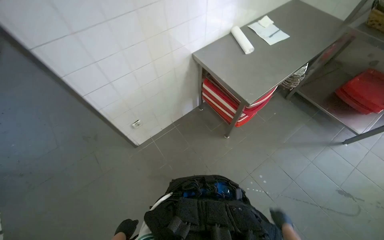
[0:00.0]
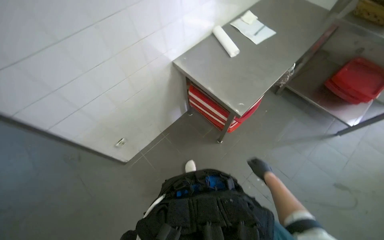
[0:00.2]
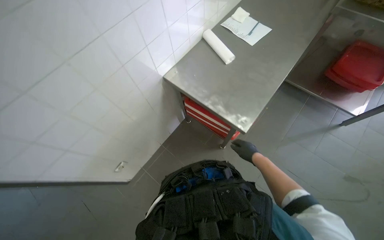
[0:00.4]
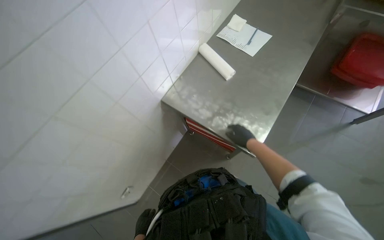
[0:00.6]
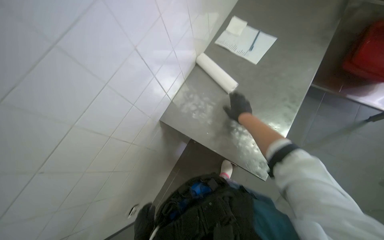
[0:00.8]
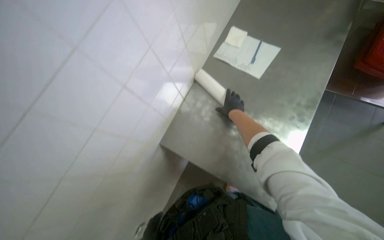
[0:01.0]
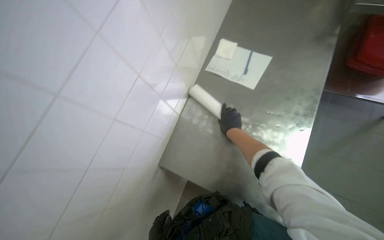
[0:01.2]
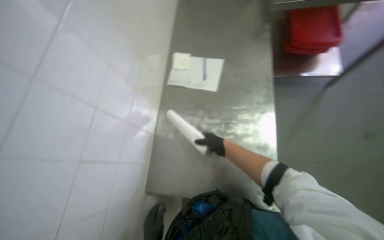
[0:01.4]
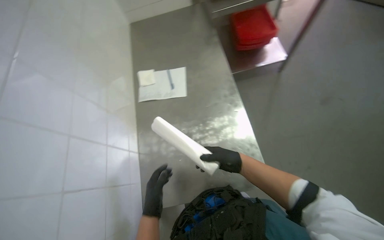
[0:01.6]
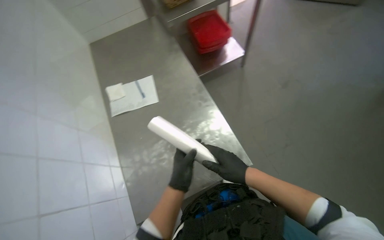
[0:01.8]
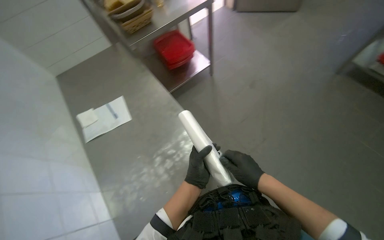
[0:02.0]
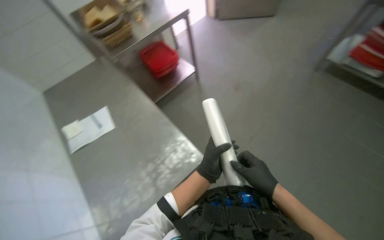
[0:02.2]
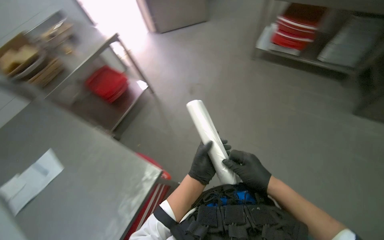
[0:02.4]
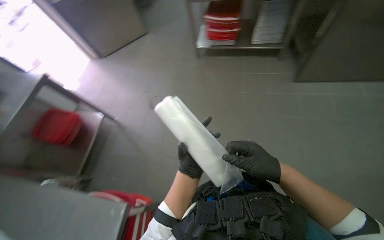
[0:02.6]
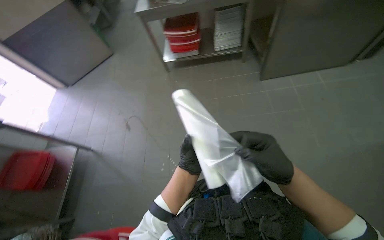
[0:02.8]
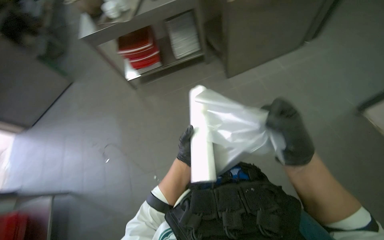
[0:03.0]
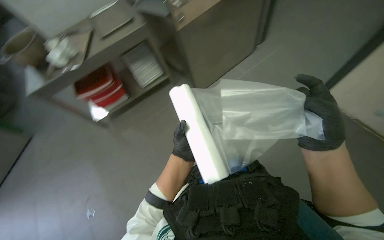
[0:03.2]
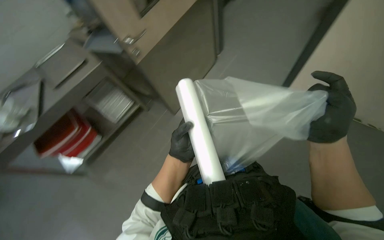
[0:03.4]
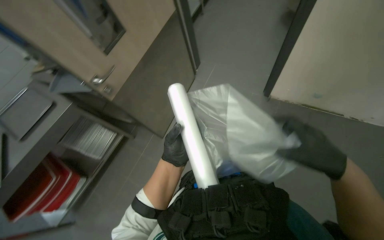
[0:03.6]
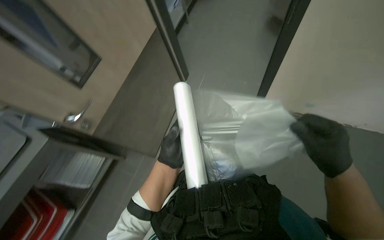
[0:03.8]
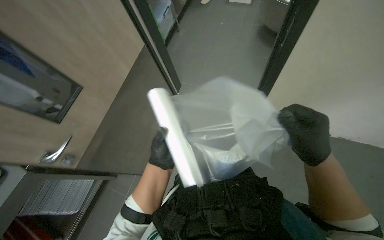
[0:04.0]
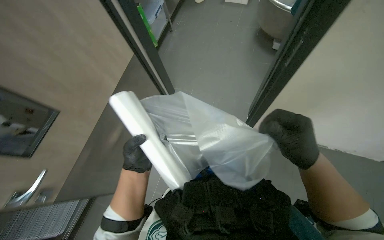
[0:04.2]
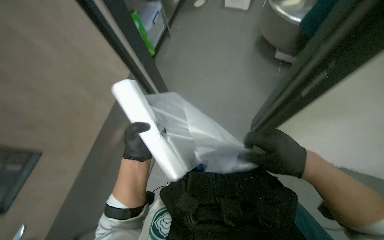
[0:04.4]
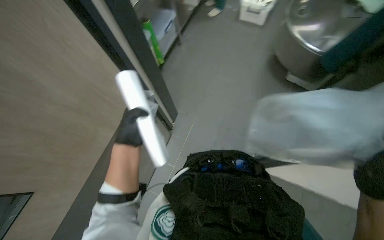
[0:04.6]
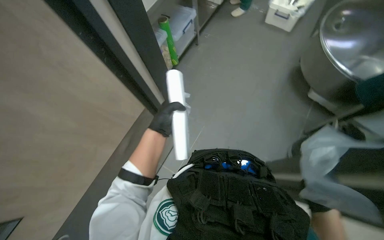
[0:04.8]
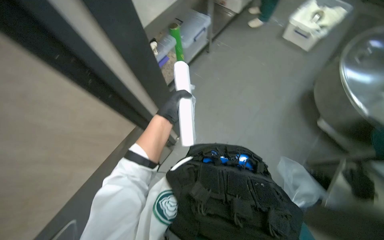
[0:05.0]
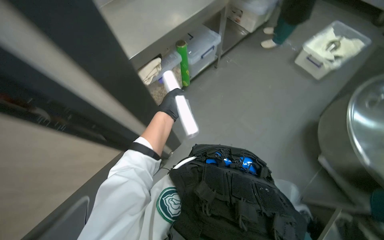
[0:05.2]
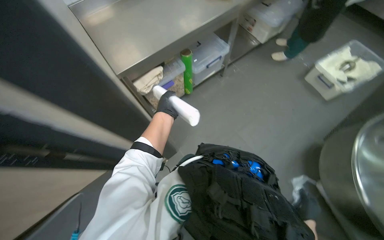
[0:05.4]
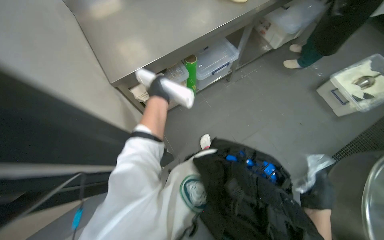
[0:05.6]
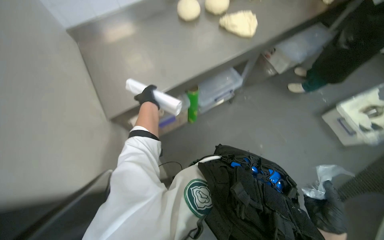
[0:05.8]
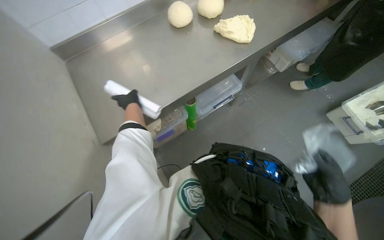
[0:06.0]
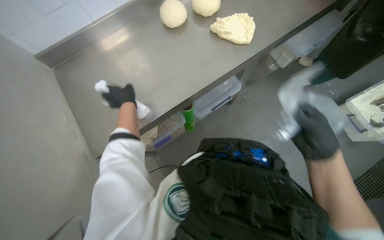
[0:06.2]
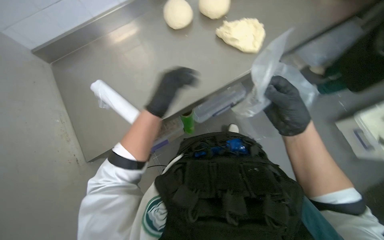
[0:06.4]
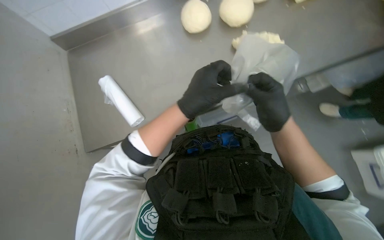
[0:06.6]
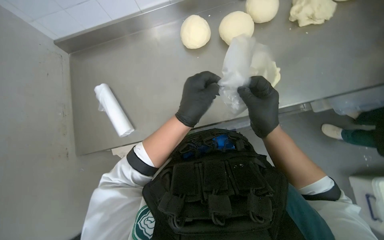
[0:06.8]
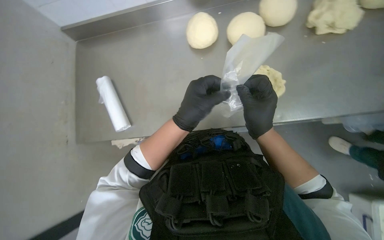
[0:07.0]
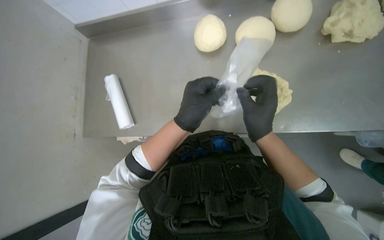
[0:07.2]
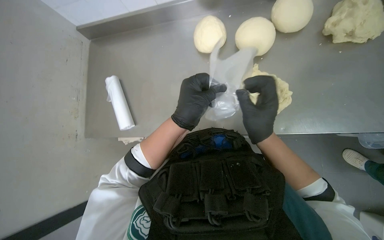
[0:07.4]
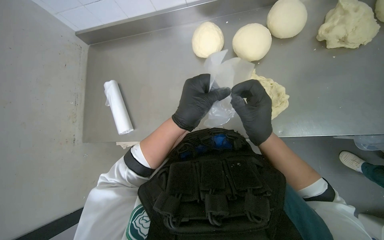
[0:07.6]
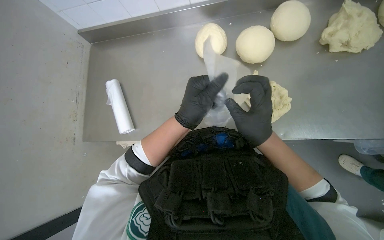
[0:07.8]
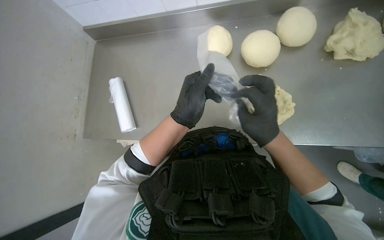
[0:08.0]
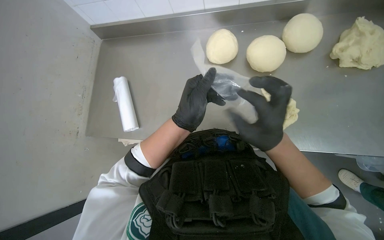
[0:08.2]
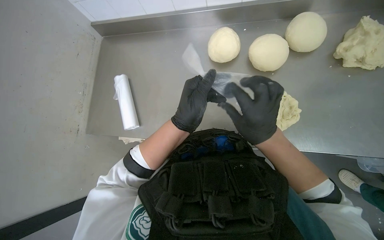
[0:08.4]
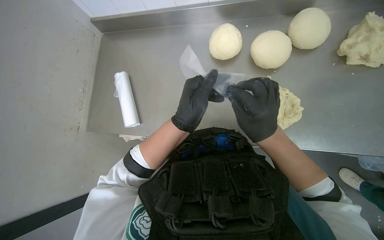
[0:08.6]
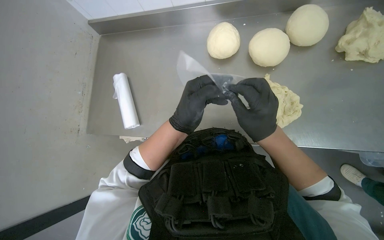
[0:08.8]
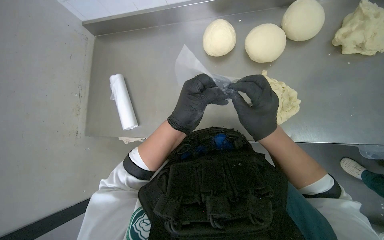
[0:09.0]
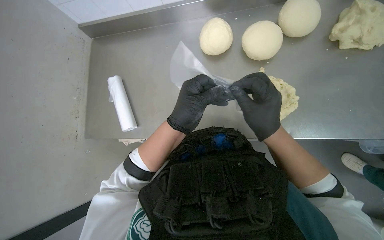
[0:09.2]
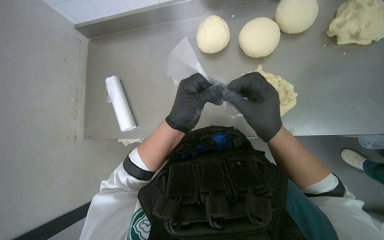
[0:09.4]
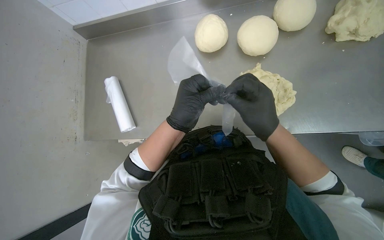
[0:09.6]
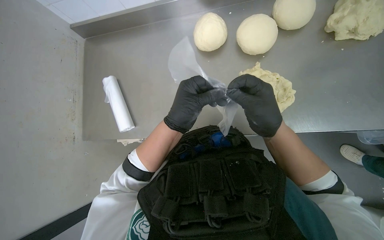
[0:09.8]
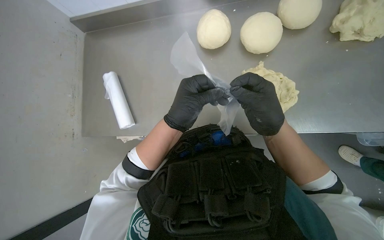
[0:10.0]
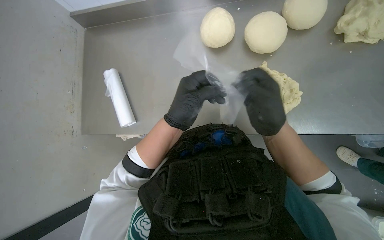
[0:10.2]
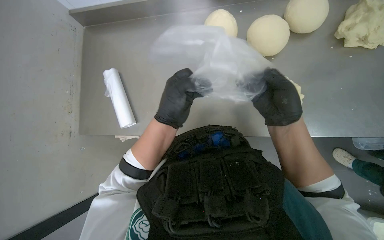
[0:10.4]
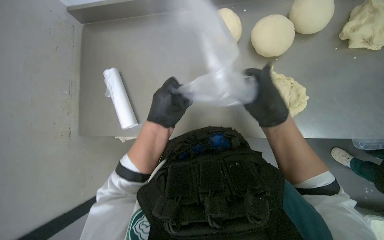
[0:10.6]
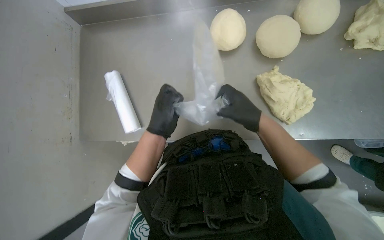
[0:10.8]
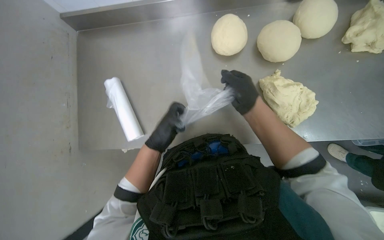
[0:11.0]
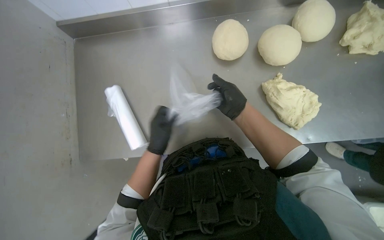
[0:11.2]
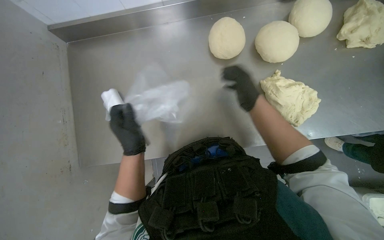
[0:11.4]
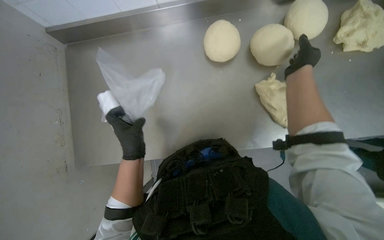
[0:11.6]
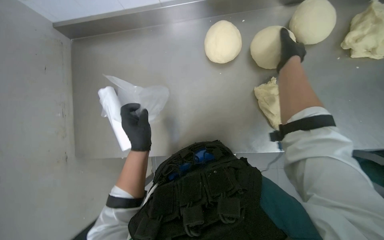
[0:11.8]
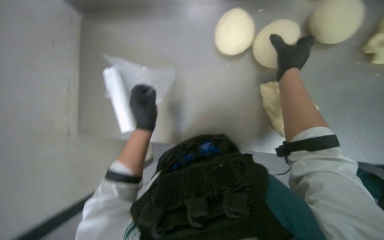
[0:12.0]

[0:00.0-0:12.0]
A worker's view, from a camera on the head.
Job: preparing food.
The whole recording: Packing dough into bags. The worker prepares plastic bags and places shaped dough balls into them.
0:00.0 to 0:01.6: The head travels about 80 cm. The wearer looks some 60 degrees further to the right.
0:01.6 to 0:03.0: The wearer moves some 90 cm. The head rotates roughly 100 degrees to the right. The view tilts roughly 20 degrees upward.
0:03.0 to 0:04.4: The wearer moves some 1 m. The head turns to the right by some 55 degrees.
0:04.4 to 0:06.0: The camera is carried some 90 cm. The wearer looks roughly 40 degrees further to the left.
0:06.0 to 0:07.6: The head rotates approximately 30 degrees to the left. The left hand shifts roughly 35 cm to the right and nearer to the camera. The right hand travels up the picture by about 60 cm.
0:07.6 to 0:09.0: The hands stay close to where they were, moving slightly.
0:09.0 to 0:10.4: The hands are busy where they are.
0:10.4 to 0:12.0: The right hand shifts some 20 cm up the picture.

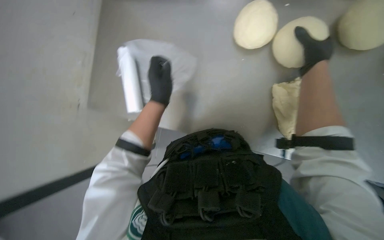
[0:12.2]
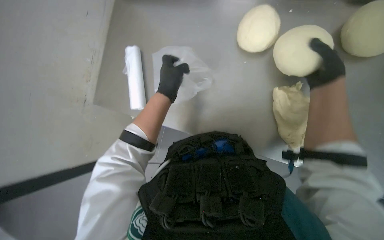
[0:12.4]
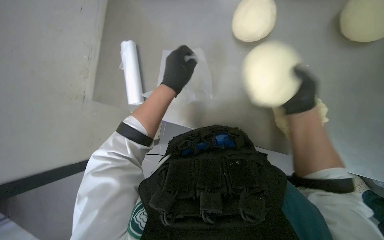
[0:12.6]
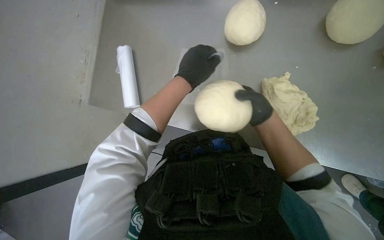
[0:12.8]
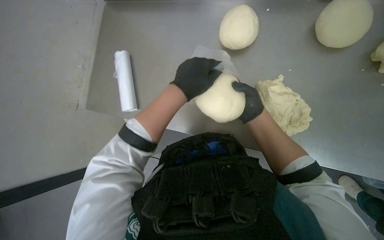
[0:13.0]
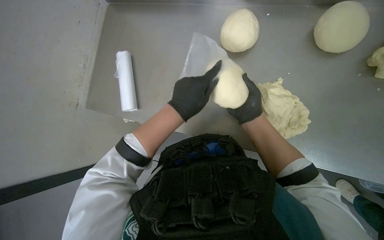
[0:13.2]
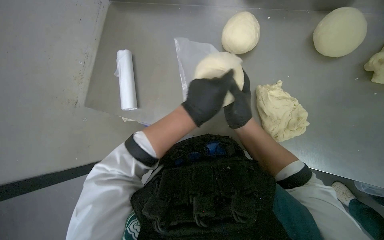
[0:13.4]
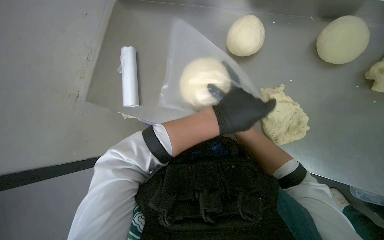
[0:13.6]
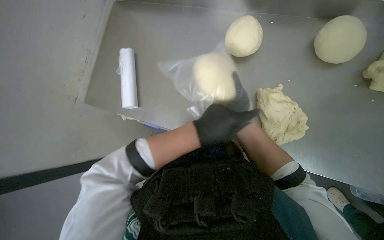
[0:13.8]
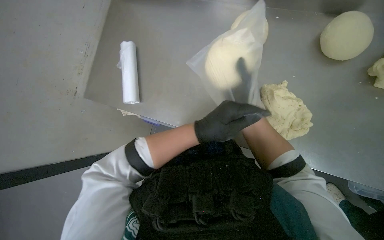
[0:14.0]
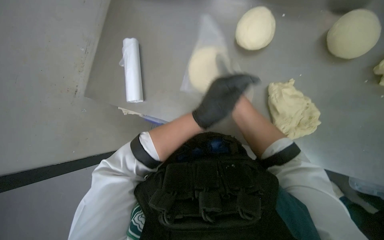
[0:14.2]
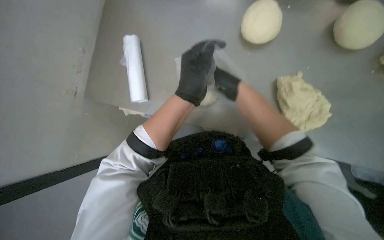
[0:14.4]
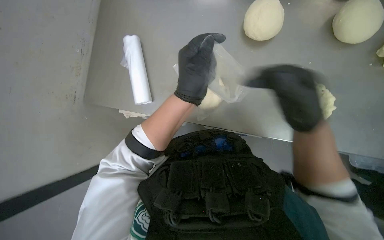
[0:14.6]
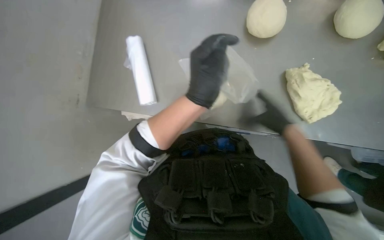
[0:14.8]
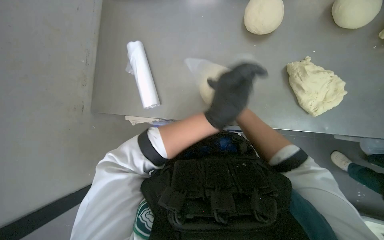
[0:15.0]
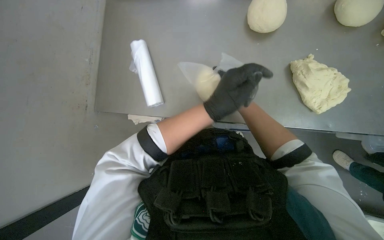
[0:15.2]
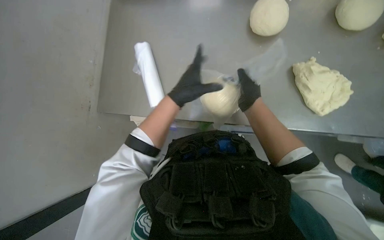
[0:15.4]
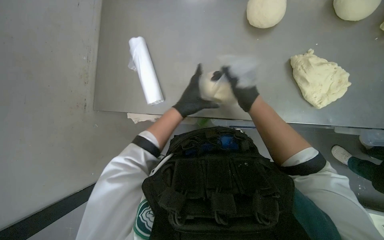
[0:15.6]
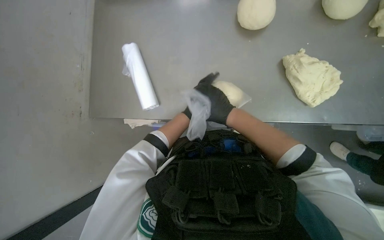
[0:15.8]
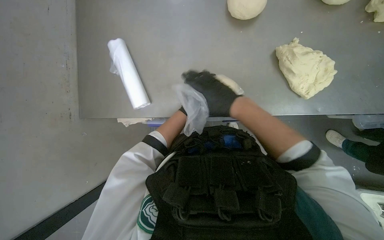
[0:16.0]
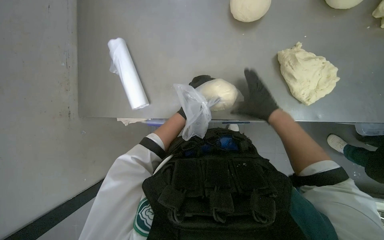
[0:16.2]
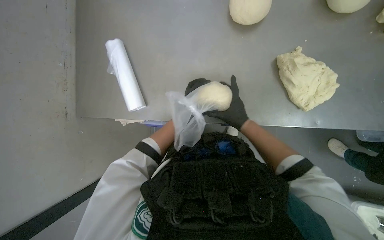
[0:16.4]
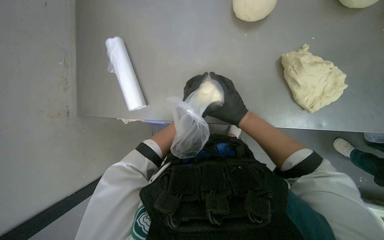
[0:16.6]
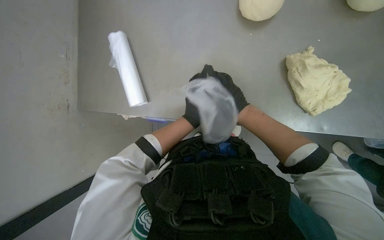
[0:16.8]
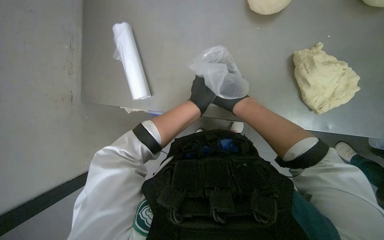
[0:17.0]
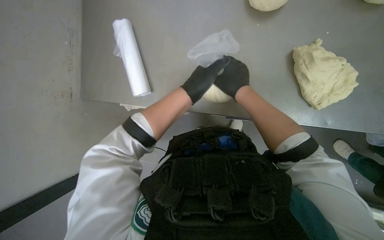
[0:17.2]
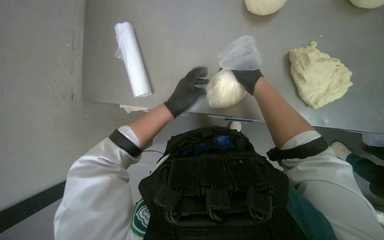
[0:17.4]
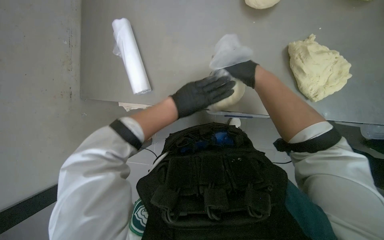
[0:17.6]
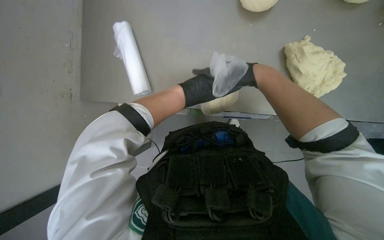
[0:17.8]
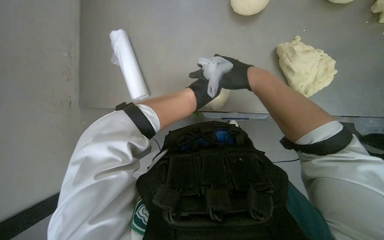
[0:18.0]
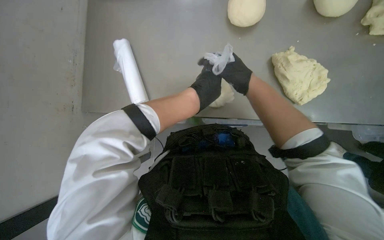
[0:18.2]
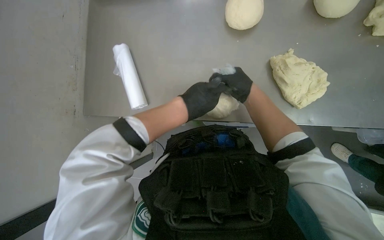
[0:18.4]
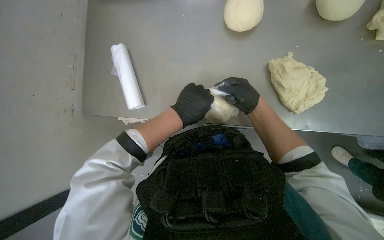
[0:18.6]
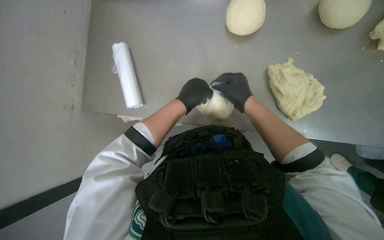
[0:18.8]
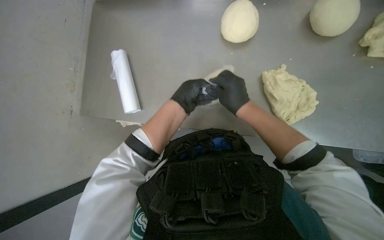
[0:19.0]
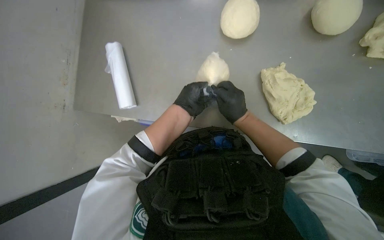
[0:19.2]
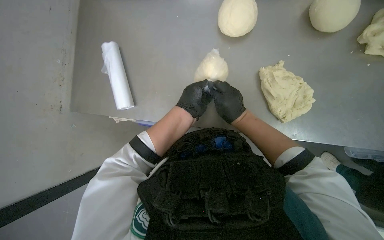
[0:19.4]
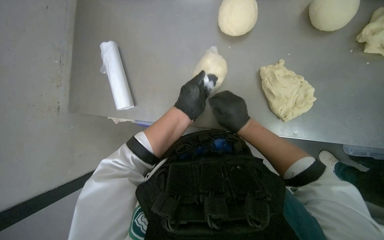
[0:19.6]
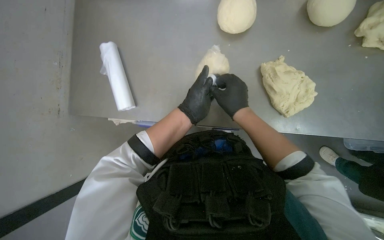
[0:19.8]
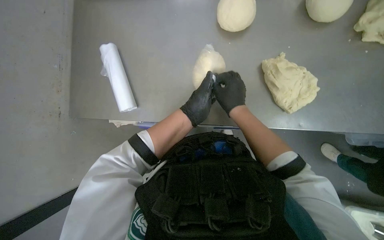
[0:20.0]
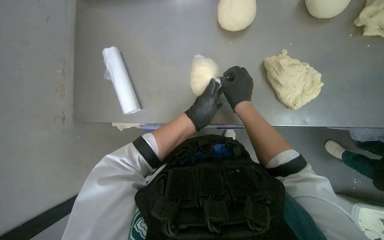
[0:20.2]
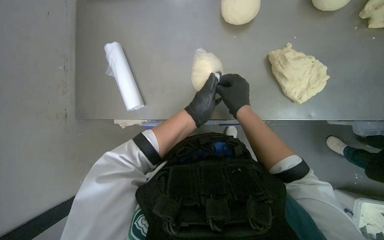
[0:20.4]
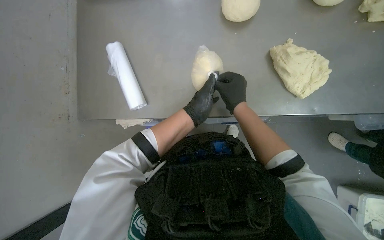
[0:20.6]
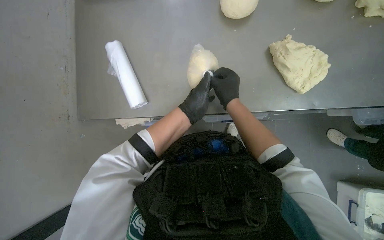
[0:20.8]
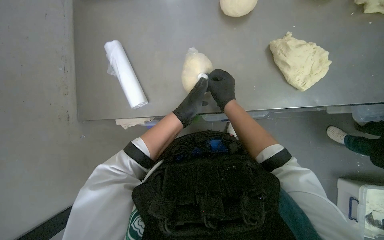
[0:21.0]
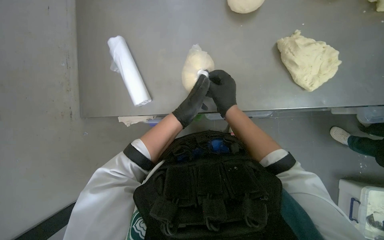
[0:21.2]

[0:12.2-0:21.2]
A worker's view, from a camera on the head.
Job: preparing food.
The whole recording: Packing dough into bags. The worker prepares plastic bags and places shaped dough balls into them.
0:12.2 to 0:13.8: The right hand shifts about 25 cm down the picture and to the left.
0:16.6 to 0:18.2: The left hand heads nearer to the camera, covering approximately 20 cm.
0:18.2 to 0:19.8: The right hand moves nearer to the camera, some 10 cm.
0:19.8 to 0:21.2: The hands stay close to where they were, moving slightly.
